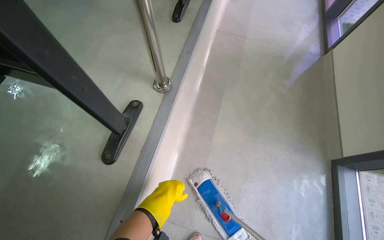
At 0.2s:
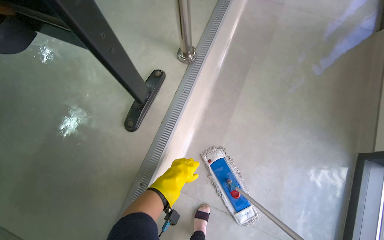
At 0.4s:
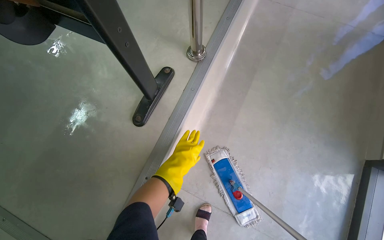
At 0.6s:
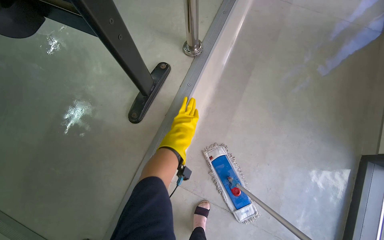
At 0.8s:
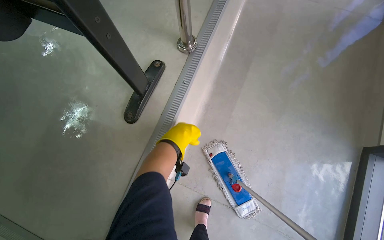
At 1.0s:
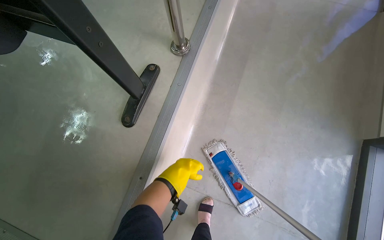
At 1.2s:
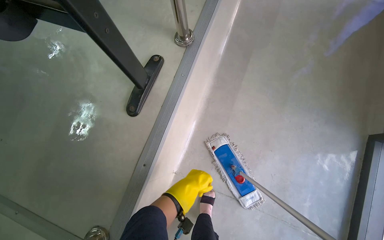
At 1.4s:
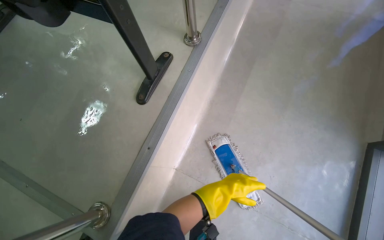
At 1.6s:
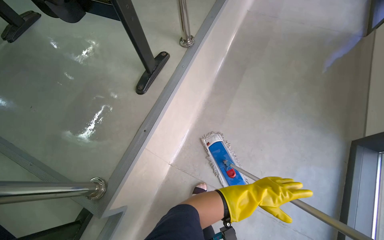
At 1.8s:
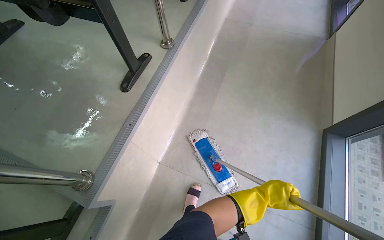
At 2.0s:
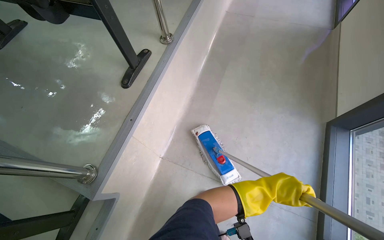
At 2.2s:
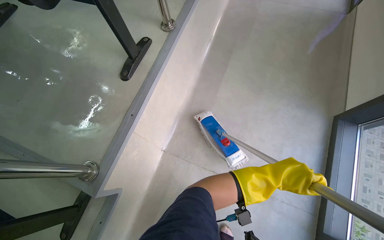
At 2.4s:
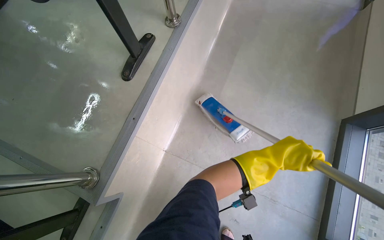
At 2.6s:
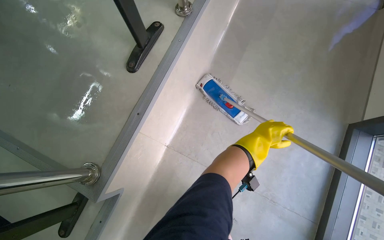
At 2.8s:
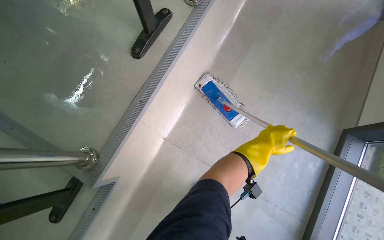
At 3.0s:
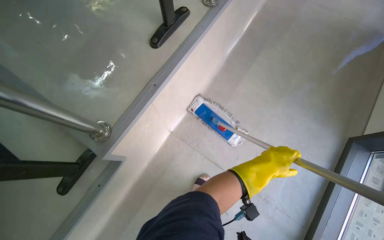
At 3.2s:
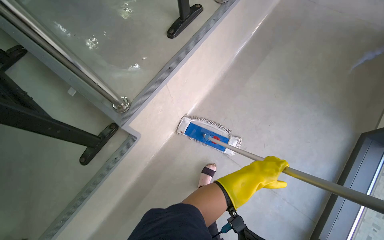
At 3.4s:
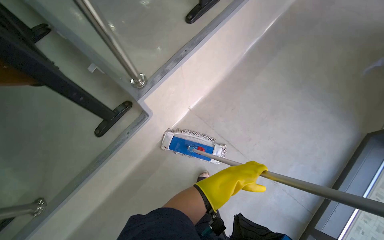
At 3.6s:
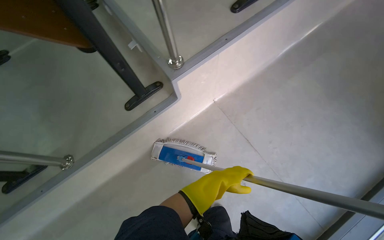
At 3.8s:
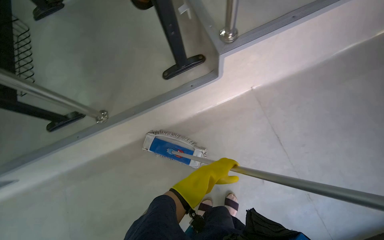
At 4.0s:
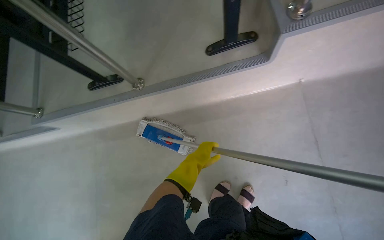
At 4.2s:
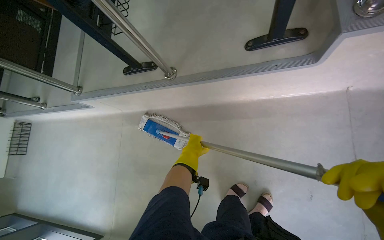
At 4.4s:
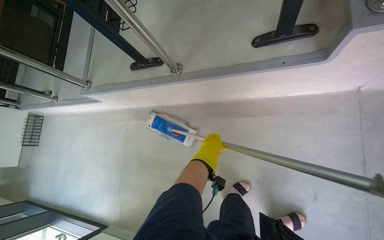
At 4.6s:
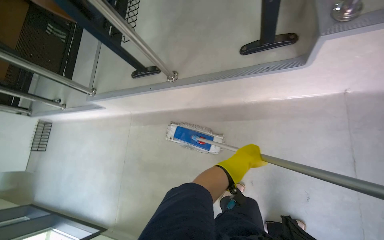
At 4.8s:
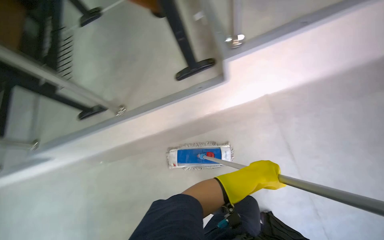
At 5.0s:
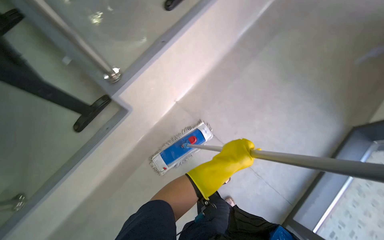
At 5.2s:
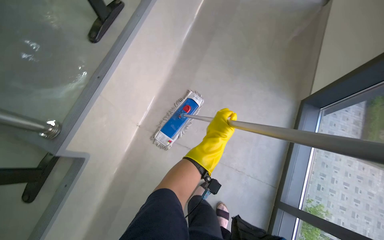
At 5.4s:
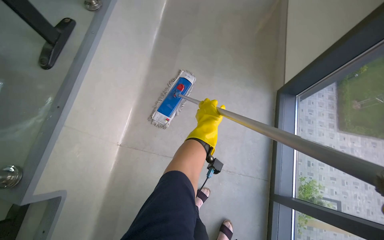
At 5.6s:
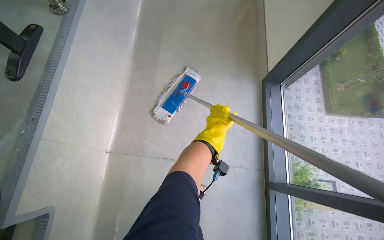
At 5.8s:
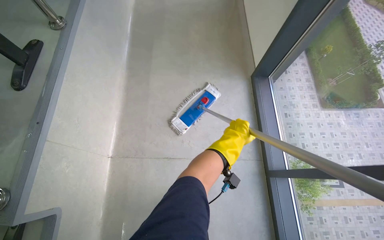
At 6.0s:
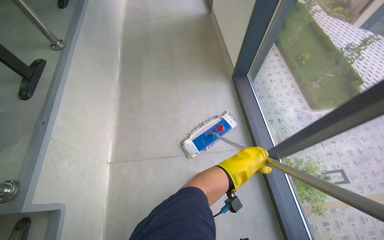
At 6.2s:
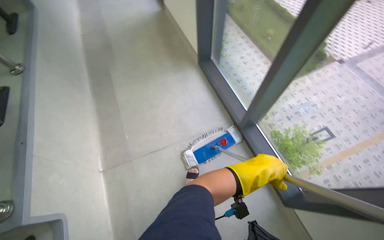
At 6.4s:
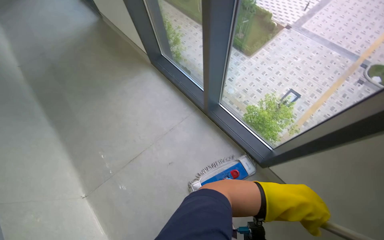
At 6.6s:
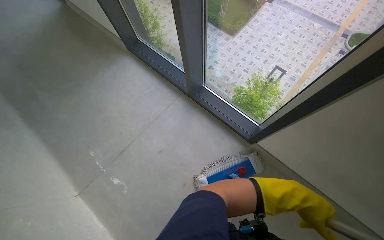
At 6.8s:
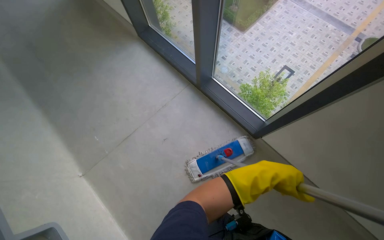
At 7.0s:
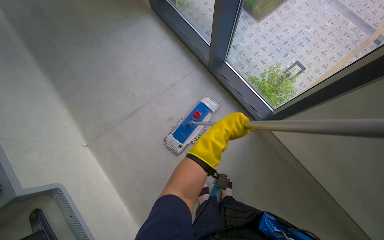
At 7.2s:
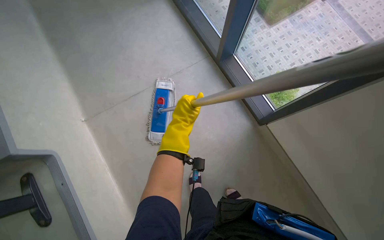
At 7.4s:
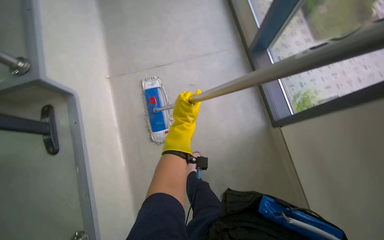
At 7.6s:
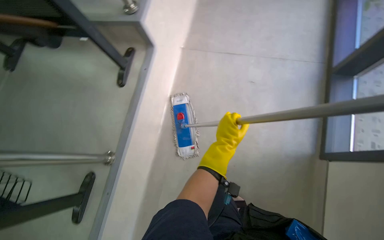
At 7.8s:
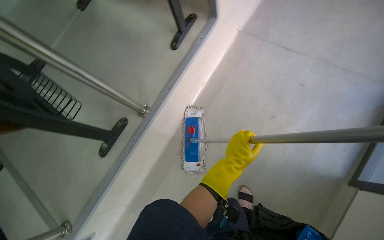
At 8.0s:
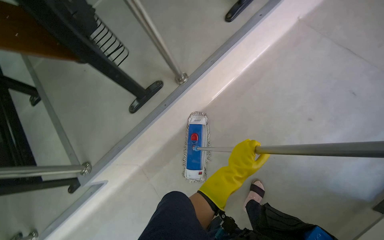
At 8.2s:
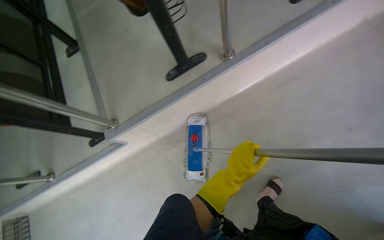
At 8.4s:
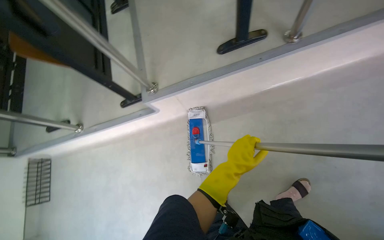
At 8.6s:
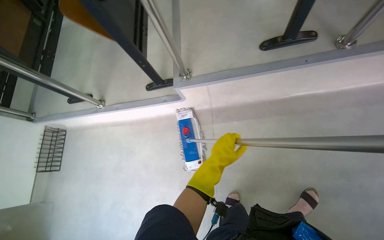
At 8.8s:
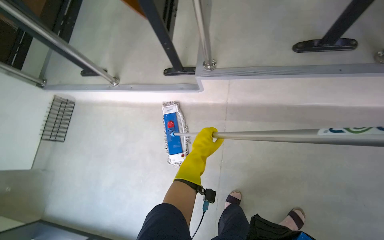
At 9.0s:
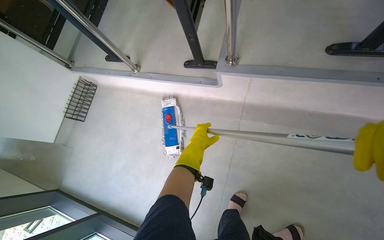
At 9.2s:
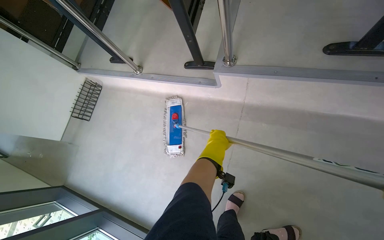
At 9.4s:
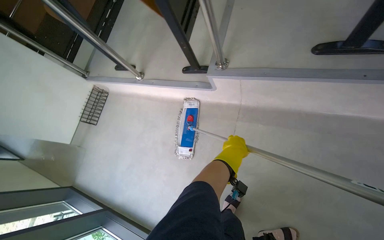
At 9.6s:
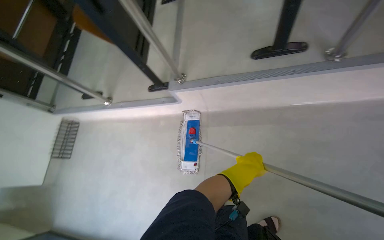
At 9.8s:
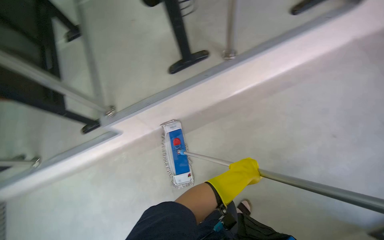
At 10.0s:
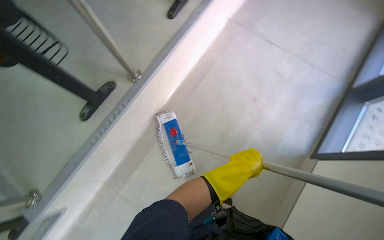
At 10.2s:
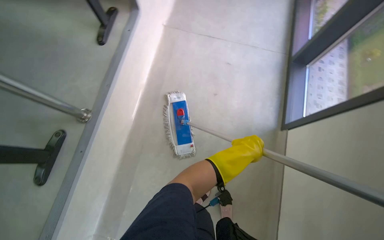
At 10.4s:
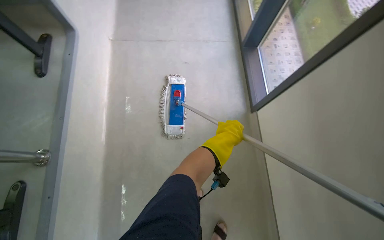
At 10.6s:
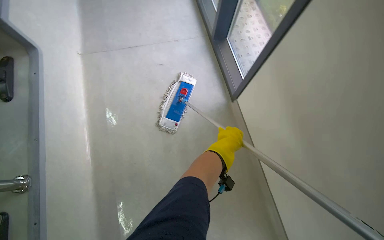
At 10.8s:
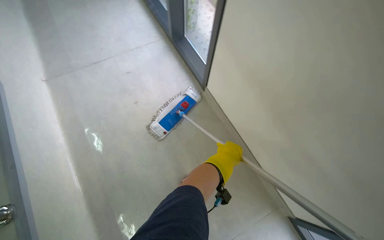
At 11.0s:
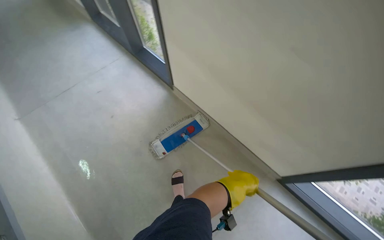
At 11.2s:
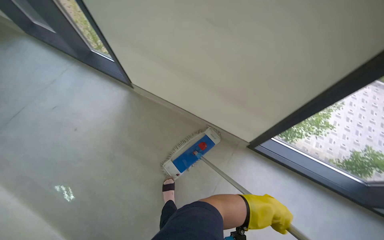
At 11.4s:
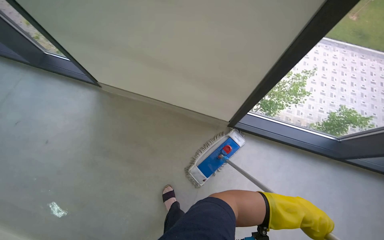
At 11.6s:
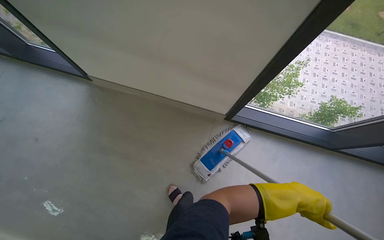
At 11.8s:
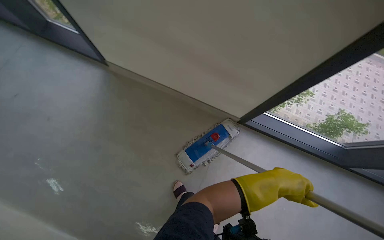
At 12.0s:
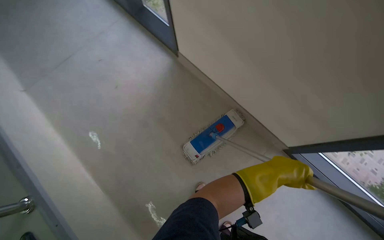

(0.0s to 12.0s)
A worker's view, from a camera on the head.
Job: mopping floor.
The whole recording: Mopping classroom floor. The worker mops the classroom floor, moving around the seats and along the walls.
0.0s - 1.6s: The left hand shifts some 25 cm to the right.
3.0s - 4.4s: The camera travels some 60 cm. The head rotates approximately 60 degrees to the left. The camera pitches downward, by some 15 degrees.
4.4s - 6.0s: The wearer's head swings approximately 60 degrees to the right. The view tilts approximately 10 degrees upward.
7.6s - 9.0s: The wearer moves about 90 cm. The wearer's head swings approximately 90 degrees to the left. The wearer looks about 20 degrees further downward.
9.0s - 10.4s: The head travels some 60 cm. The head turns to the right by some 95 degrees. The camera pitches upward, by approximately 15 degrees.

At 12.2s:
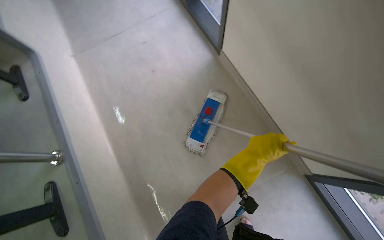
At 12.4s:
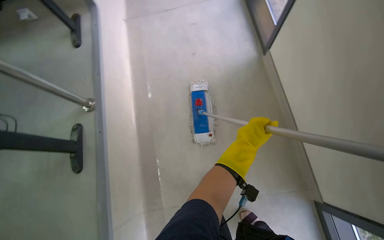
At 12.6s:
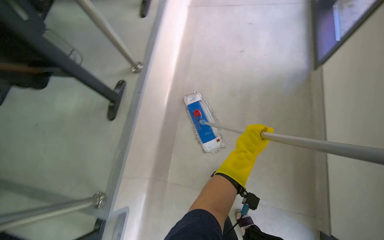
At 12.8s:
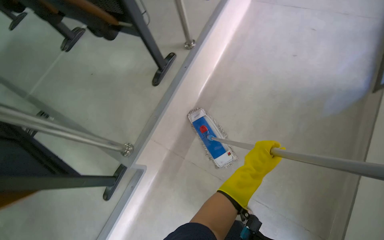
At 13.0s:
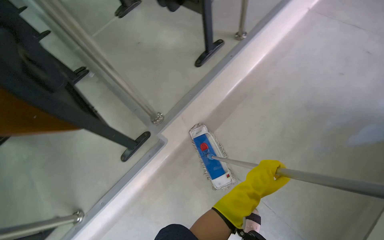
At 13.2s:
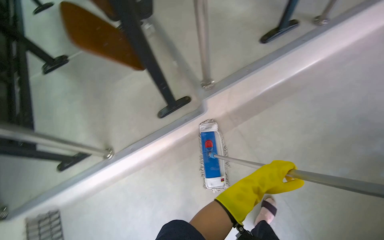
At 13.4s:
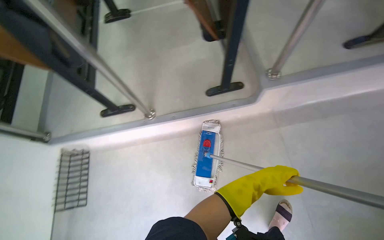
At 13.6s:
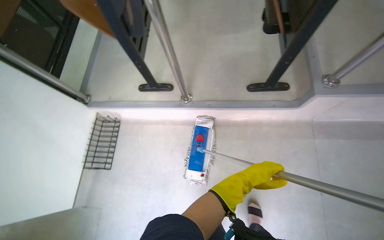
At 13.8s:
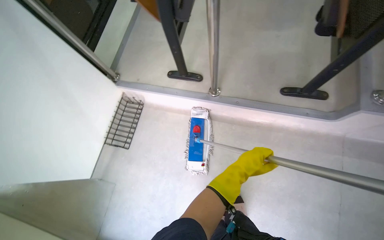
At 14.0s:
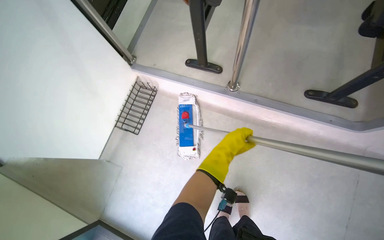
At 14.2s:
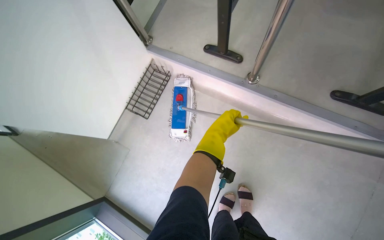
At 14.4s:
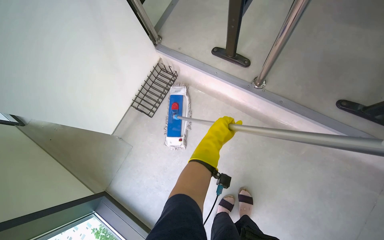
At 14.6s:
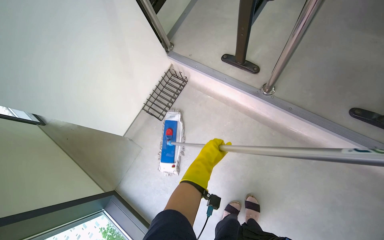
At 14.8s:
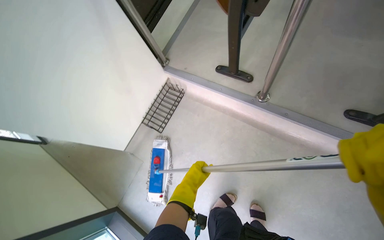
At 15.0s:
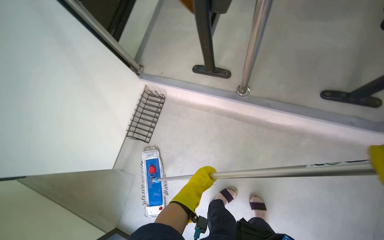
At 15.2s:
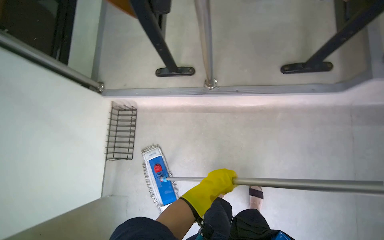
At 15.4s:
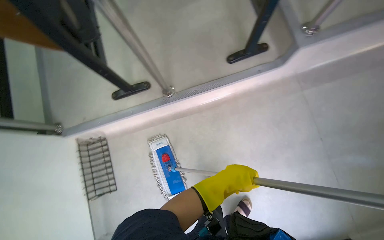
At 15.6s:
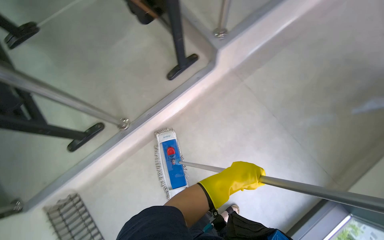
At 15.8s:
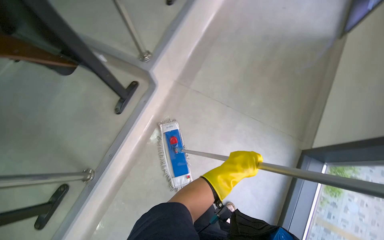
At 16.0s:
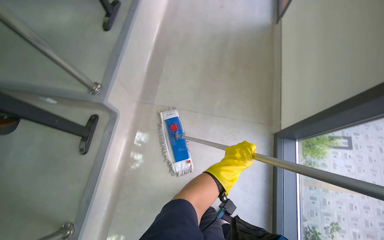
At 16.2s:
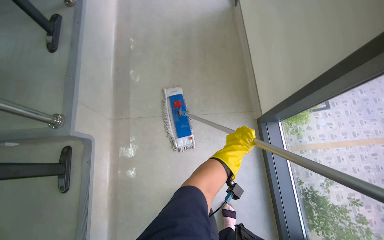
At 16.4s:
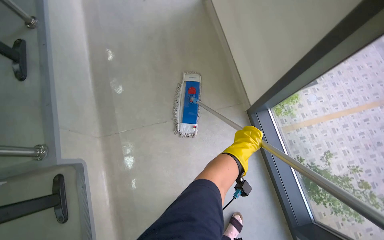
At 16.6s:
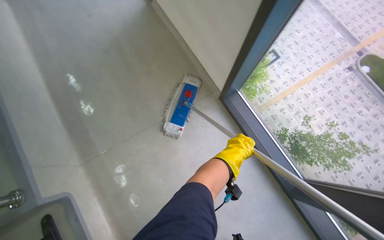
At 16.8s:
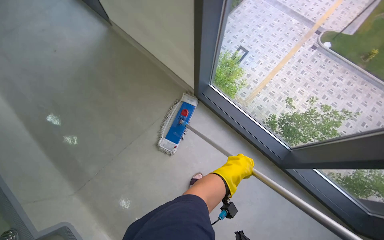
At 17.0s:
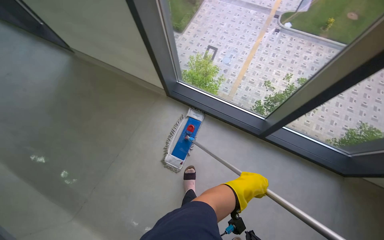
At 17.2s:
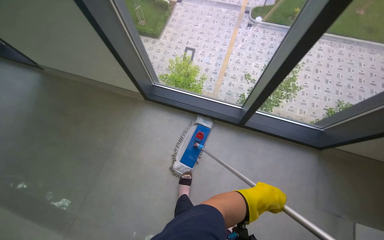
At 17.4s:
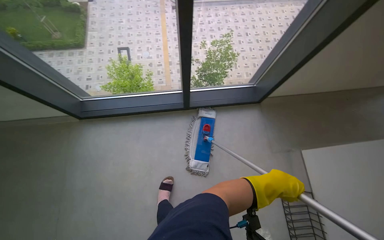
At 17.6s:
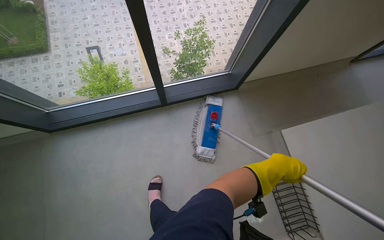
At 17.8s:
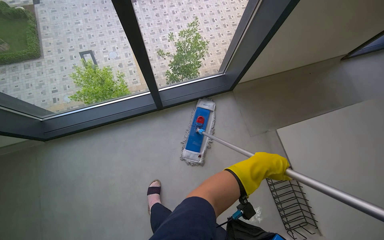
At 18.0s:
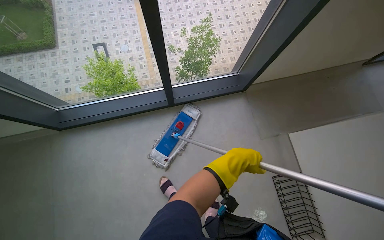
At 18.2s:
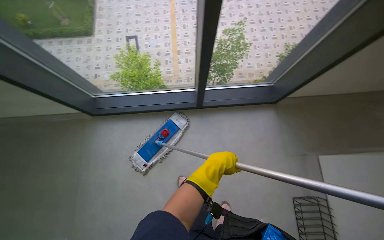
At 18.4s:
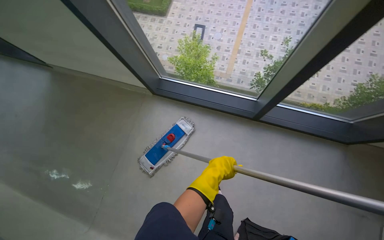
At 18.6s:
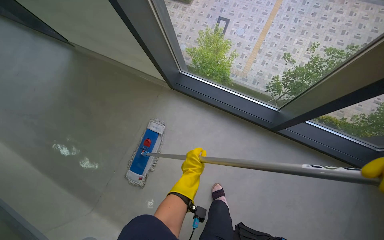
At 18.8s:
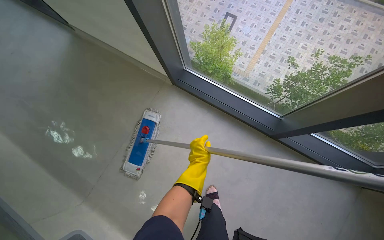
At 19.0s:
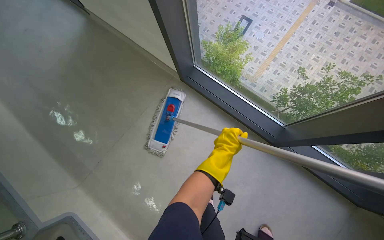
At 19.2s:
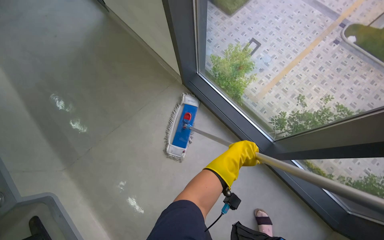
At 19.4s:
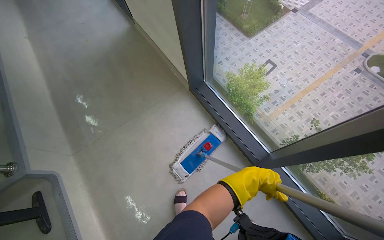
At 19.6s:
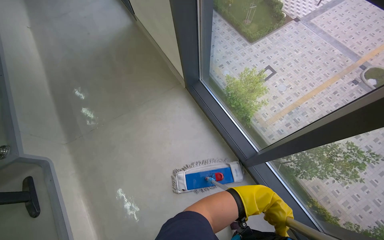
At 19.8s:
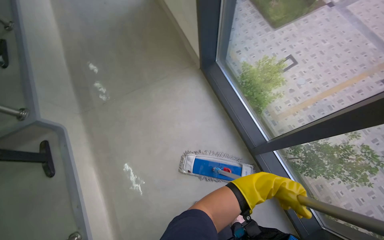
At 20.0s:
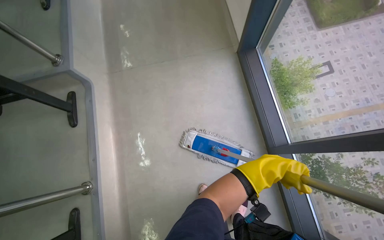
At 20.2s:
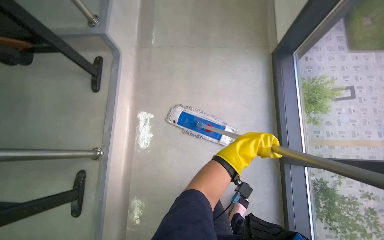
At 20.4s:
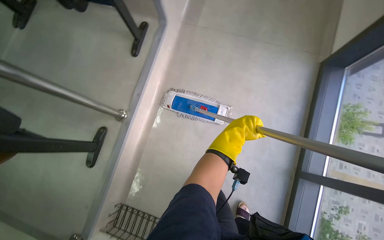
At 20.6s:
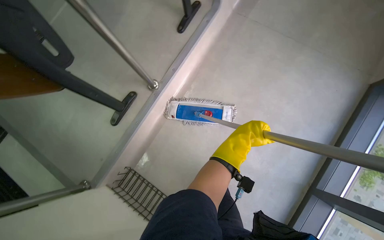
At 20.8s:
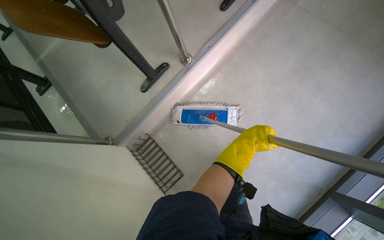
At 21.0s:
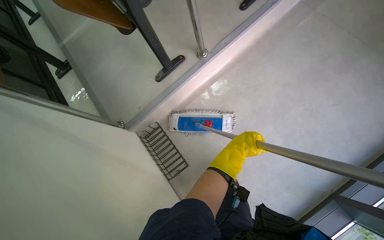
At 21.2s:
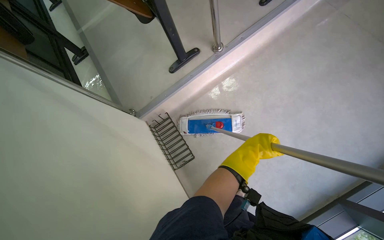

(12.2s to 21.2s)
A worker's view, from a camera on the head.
Job: mopping floor.
The whole recording: Mopping classroom floor. The worker mops the classroom floor, moving around the seats and along the walls.
12.2s - 13.8s: The head travels about 1 m. The wearer looks about 100 degrees further to the left. The view tips downward by approximately 15 degrees.
15.2s - 16.6s: The wearer moves some 60 cm. The wearer's head swings roughly 105 degrees to the right.
16.6s - 18.2s: The wearer moves about 40 cm. The scene rotates counterclockwise by roughly 35 degrees.
18.2s - 19.8s: The wearer's head swings approximately 70 degrees to the left.
19.8s - 21.2s: The head travels about 50 cm. The wearer looks roughly 70 degrees further to the left. The camera pitches downward, by about 15 degrees.
